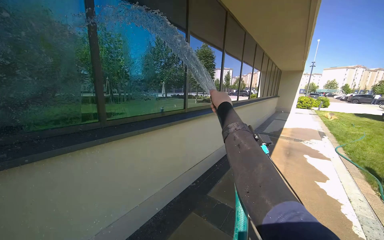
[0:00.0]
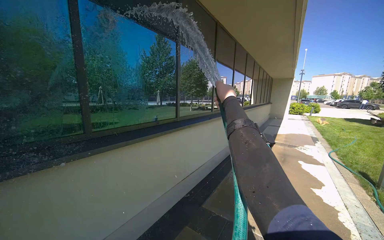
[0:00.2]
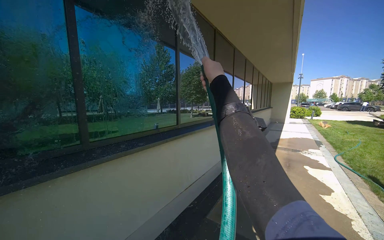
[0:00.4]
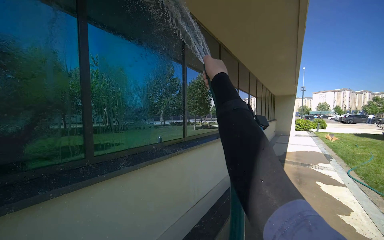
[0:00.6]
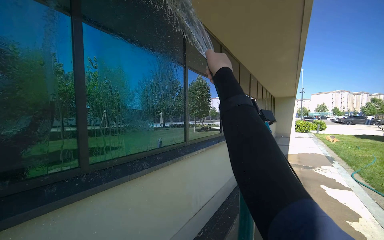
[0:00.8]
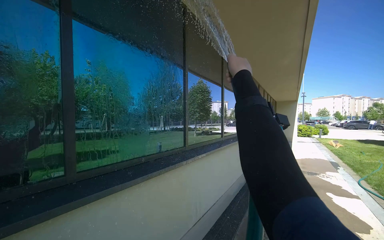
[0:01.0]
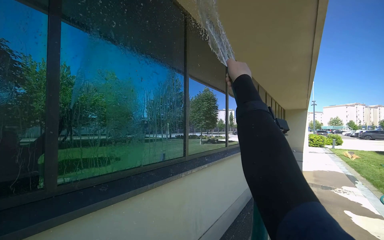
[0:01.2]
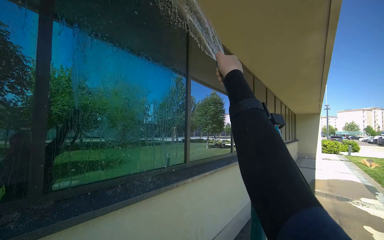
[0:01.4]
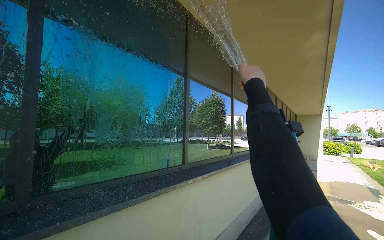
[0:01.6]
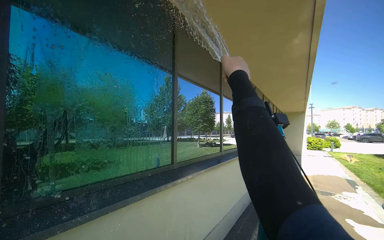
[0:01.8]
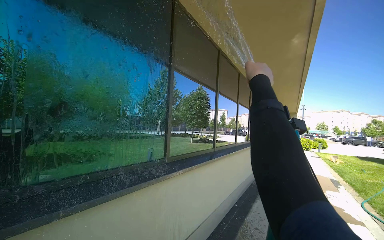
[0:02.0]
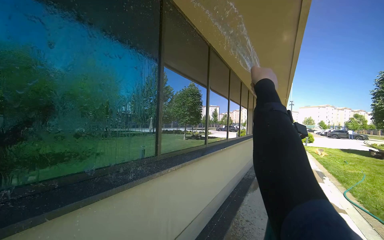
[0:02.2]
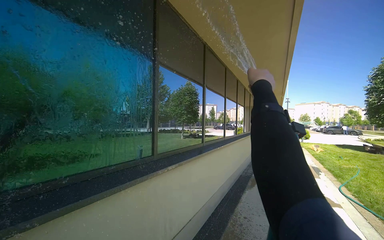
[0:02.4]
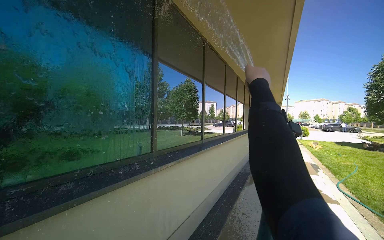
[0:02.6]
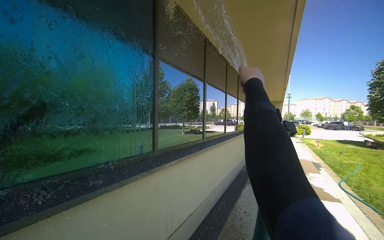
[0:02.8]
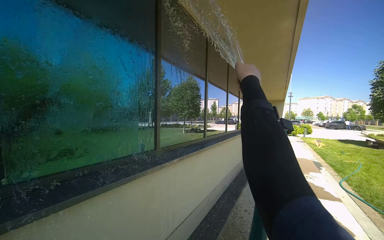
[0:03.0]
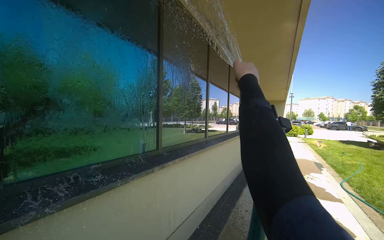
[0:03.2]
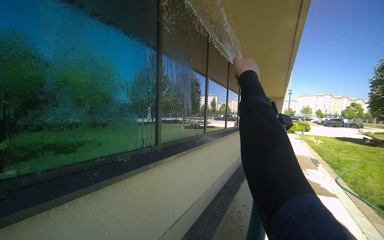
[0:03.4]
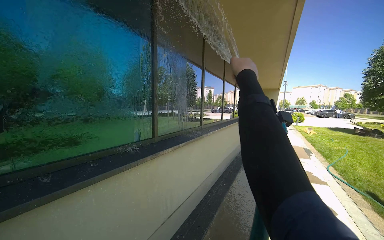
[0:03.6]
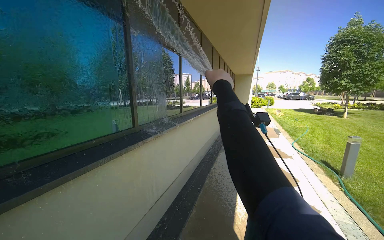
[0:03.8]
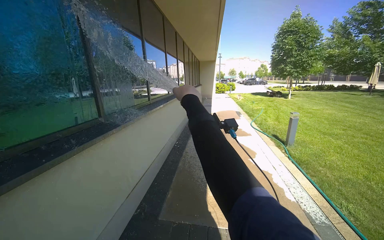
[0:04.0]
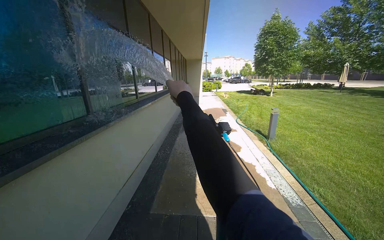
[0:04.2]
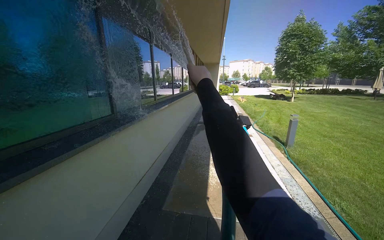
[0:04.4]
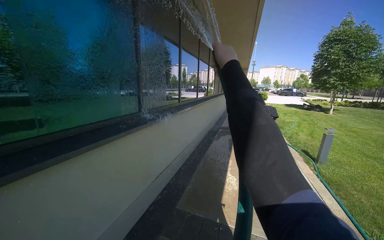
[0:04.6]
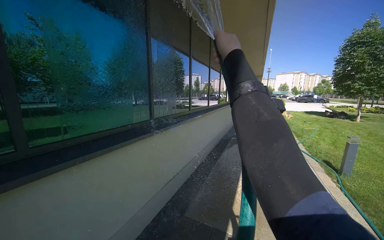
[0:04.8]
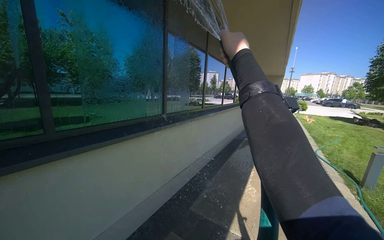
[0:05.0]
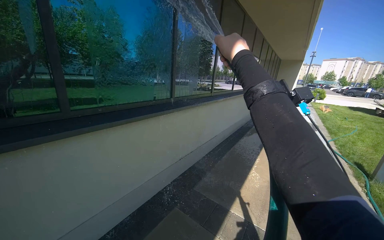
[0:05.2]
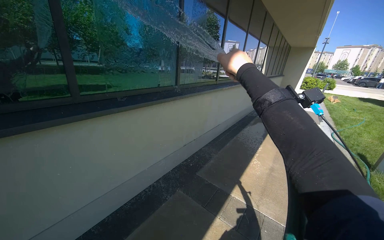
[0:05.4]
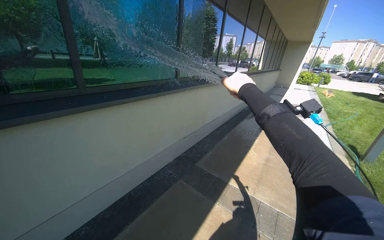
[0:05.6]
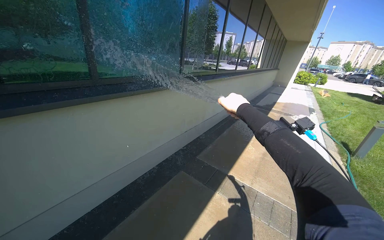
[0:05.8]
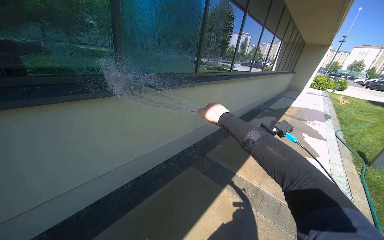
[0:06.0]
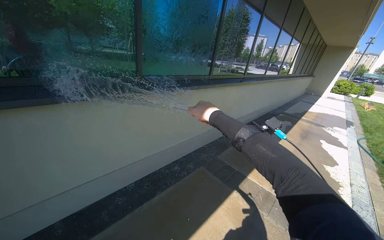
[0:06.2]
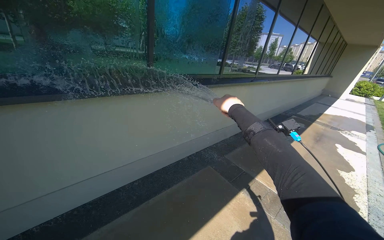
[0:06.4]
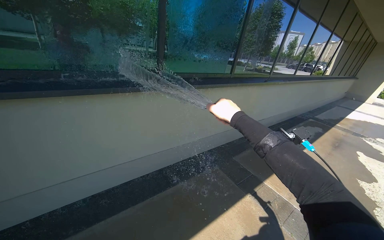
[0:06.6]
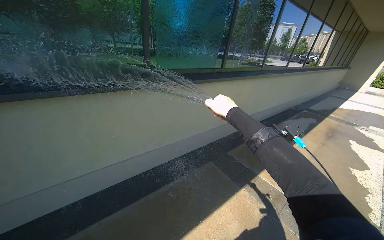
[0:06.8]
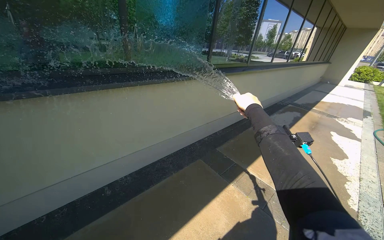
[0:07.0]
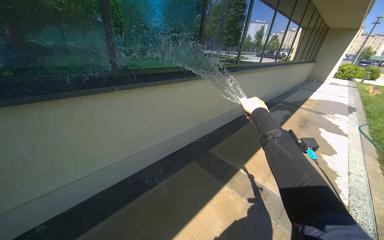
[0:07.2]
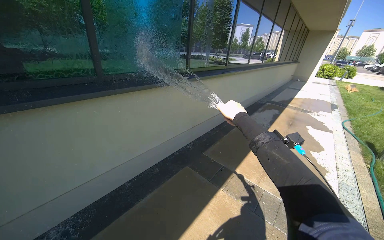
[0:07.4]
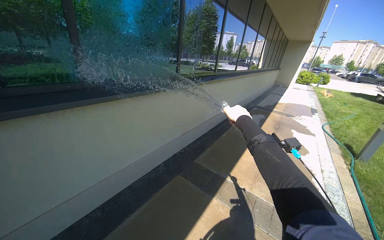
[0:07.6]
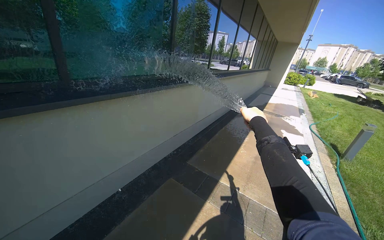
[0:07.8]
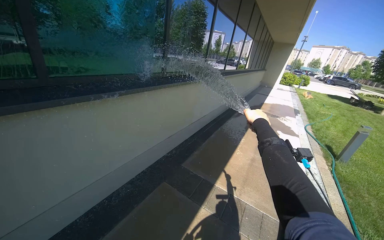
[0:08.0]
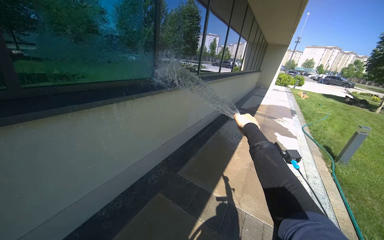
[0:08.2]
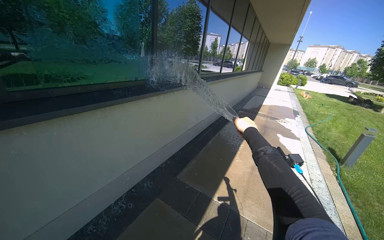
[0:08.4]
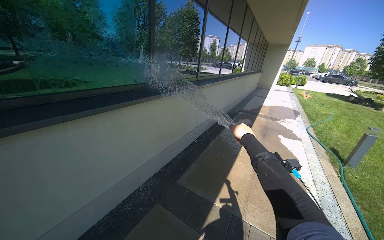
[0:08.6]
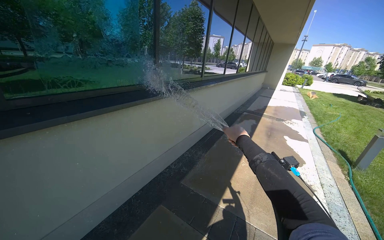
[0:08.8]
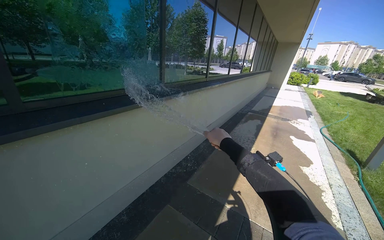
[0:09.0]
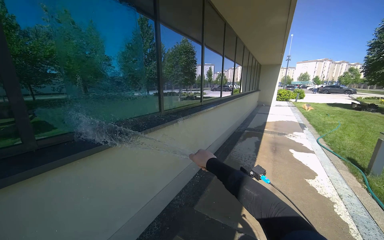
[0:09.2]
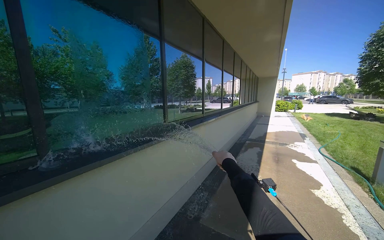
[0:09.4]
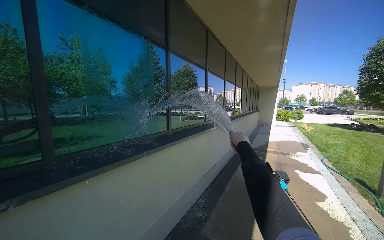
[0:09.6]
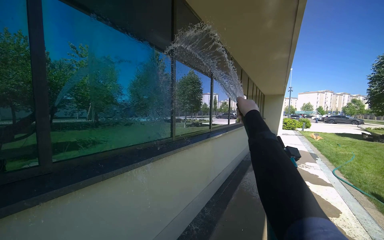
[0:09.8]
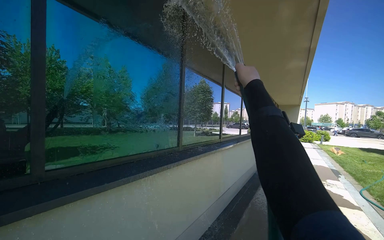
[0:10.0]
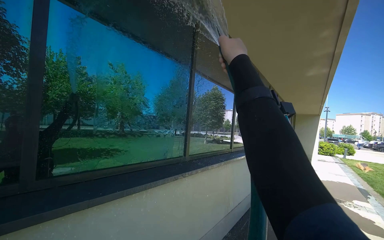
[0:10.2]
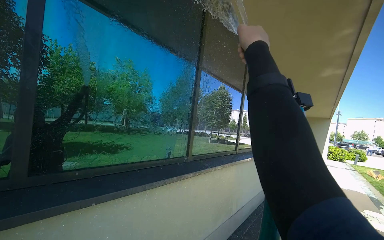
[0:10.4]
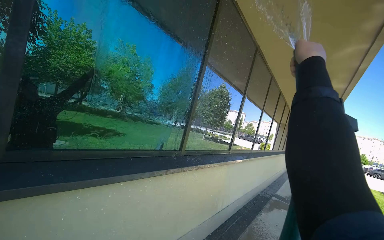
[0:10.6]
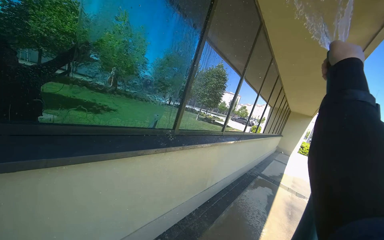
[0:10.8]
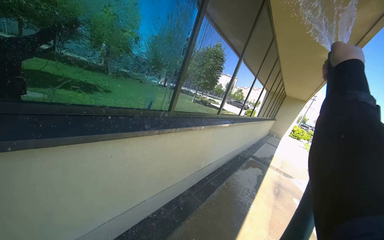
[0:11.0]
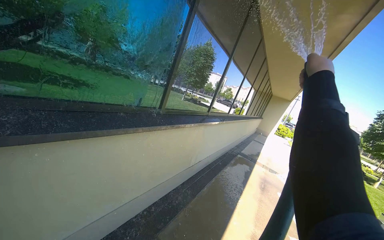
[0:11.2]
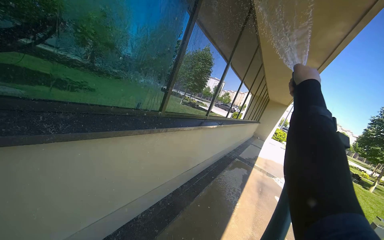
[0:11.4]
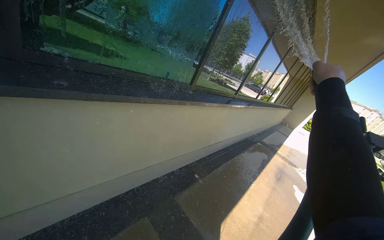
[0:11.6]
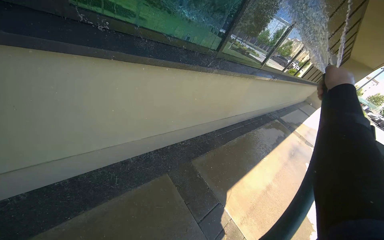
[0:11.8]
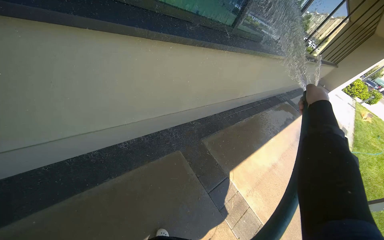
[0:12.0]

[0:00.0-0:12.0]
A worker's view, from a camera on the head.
Job: cleaning windows.
The whole recording: Spraying water on building windows. The worker sprays water onto the building windows with a hose.
0:00.0 to 0:01.6: The head travels about 60 cm. The view tips upward by roughly 15 degrees.
0:03.0 to 0:04.4: The camera is aimed approximately 20 degrees further to the right. The camera pitches downward, by some 15 degrees.
0:04.4 to 0:06.0: The camera is carried about 50 cm. The wearer's head swings approximately 30 degrees to the left.
0:06.0 to 0:07.6: The right hand is displaced to the right and farther from the camera by some 30 cm.
0:07.6 to 0:09.0: The camera travels some 40 cm.
0:09.0 to 0:10.4: The view tilts some 25 degrees upward. The right hand is displaced up the picture by roughly 50 cm.
0:10.4 to 0:12.0: The view tips downward by roughly 40 degrees.

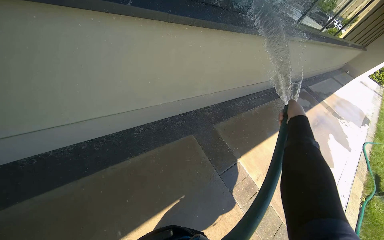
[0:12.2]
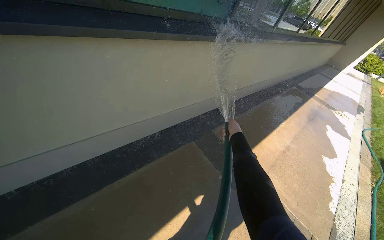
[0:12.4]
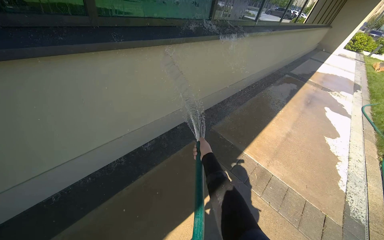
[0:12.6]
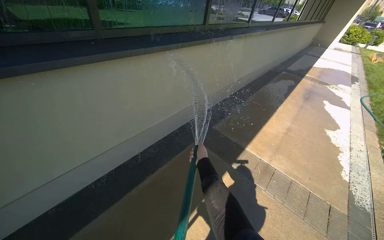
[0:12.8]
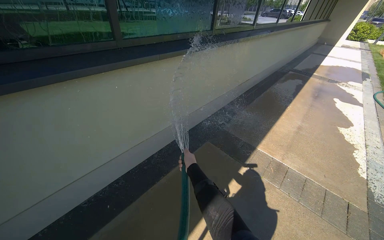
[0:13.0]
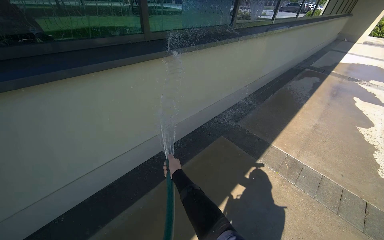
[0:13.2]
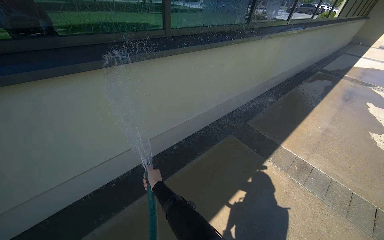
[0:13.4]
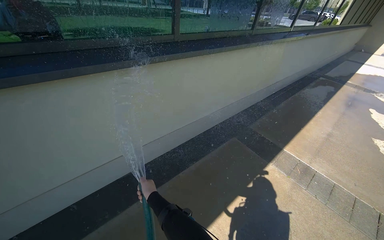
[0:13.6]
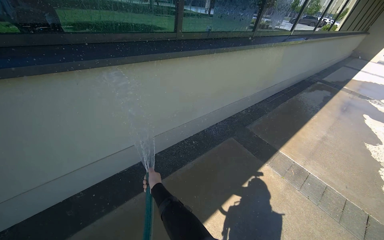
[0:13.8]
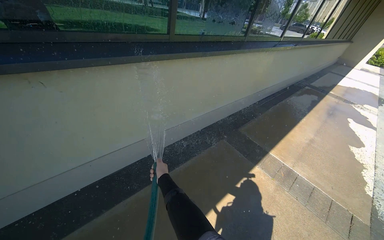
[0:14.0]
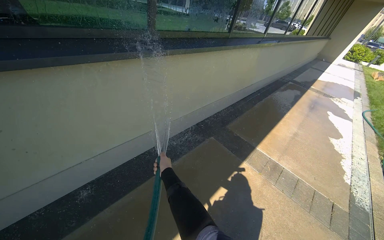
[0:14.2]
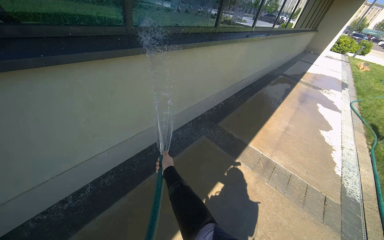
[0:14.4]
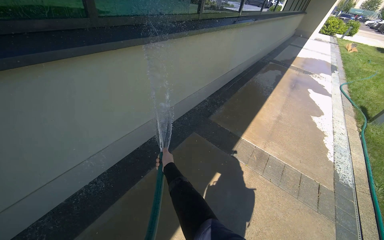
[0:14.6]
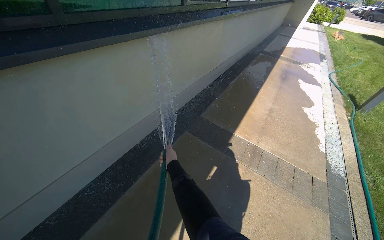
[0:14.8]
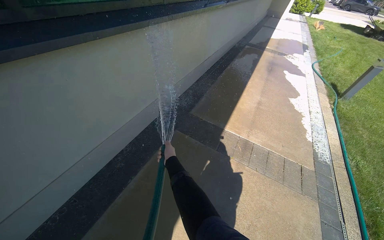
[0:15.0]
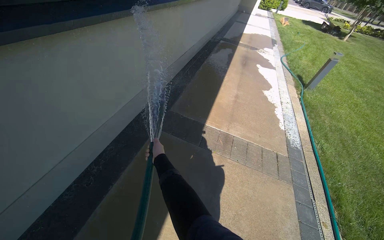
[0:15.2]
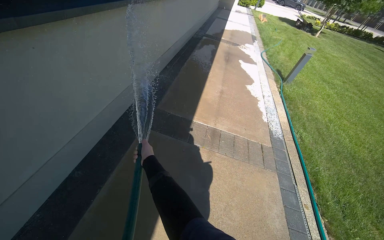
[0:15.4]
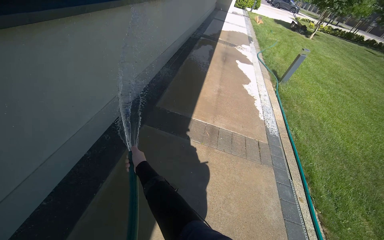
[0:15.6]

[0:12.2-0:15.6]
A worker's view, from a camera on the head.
Job: cleaning windows.
The whole recording: Spraying water on building windows. The worker sprays water onto the building windows with a hose.
0:12.2 to 0:13.8: The head travels about 60 cm.
0:13.8 to 0:15.6: The camera travels approximately 50 cm. The head rotates approximately 35 degrees to the right.

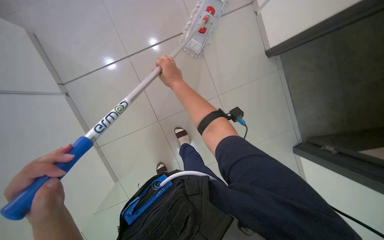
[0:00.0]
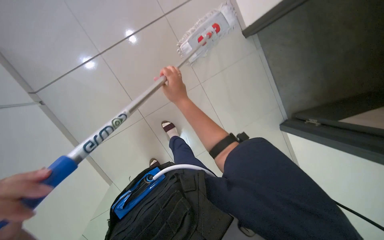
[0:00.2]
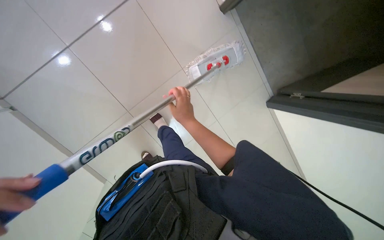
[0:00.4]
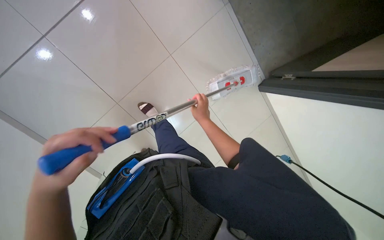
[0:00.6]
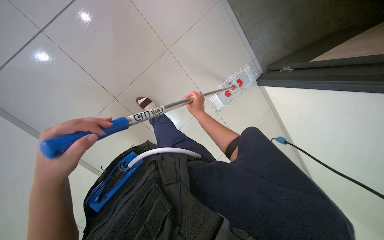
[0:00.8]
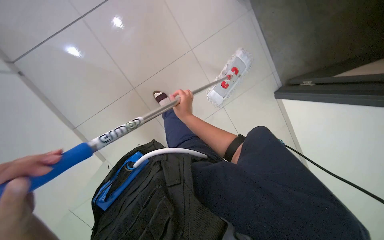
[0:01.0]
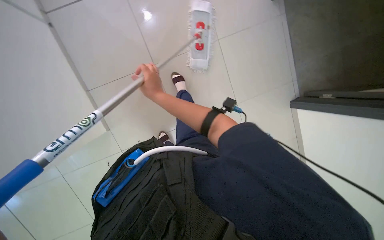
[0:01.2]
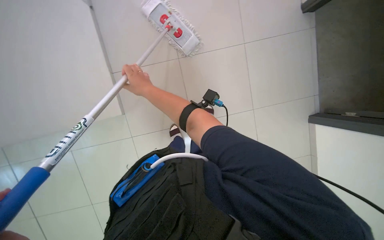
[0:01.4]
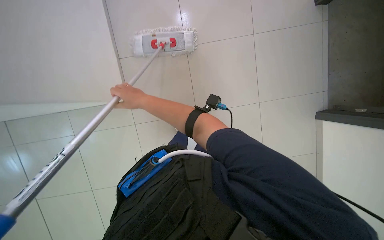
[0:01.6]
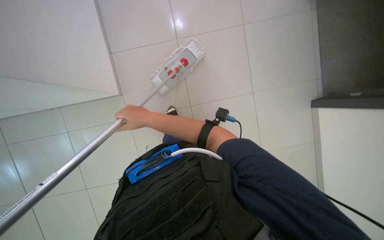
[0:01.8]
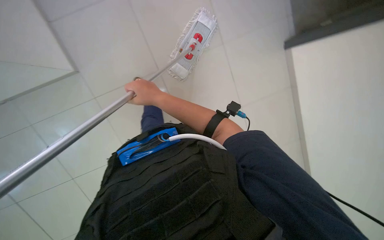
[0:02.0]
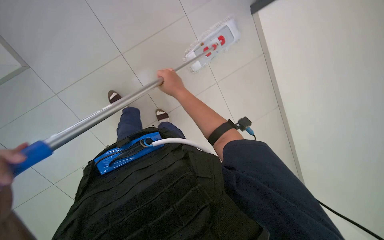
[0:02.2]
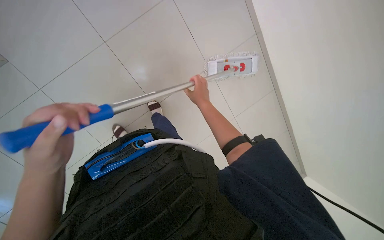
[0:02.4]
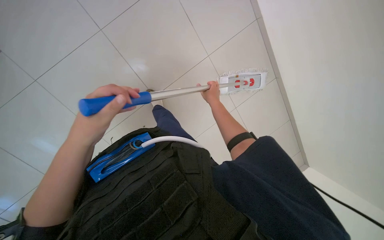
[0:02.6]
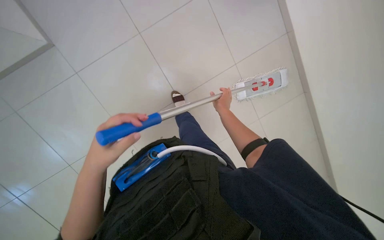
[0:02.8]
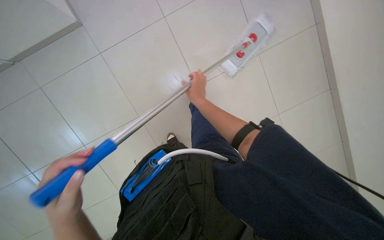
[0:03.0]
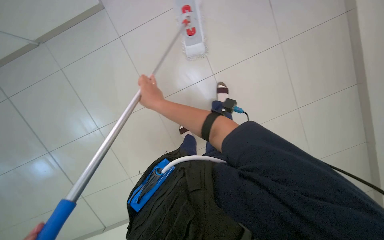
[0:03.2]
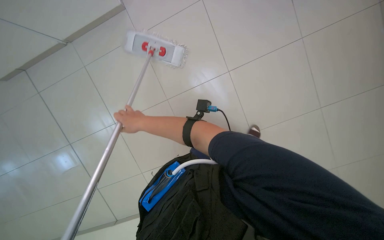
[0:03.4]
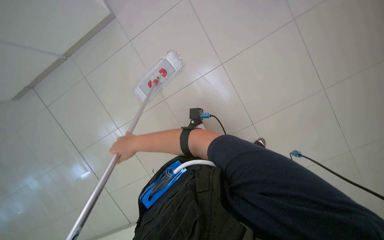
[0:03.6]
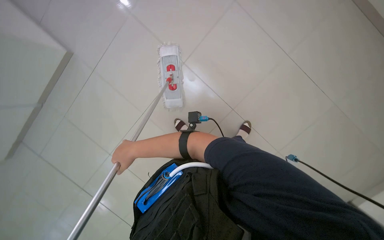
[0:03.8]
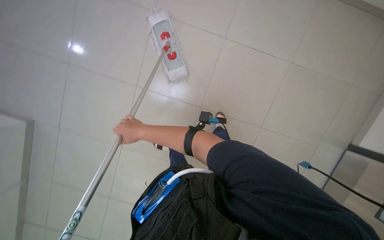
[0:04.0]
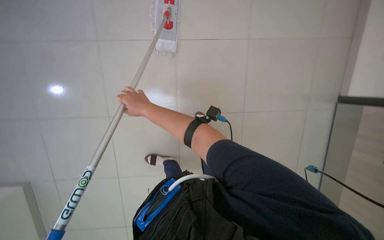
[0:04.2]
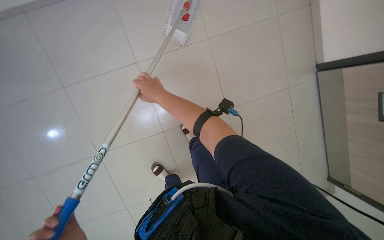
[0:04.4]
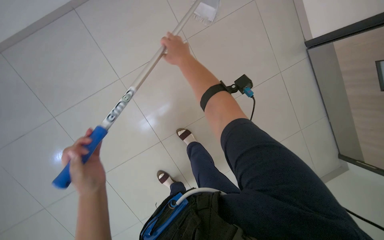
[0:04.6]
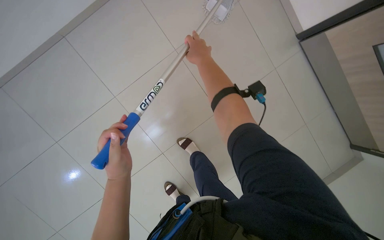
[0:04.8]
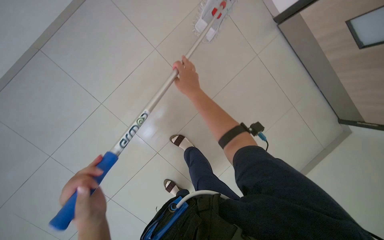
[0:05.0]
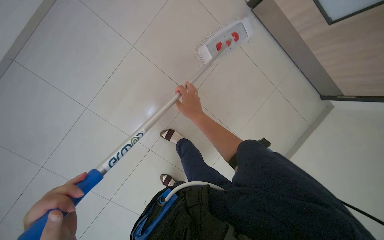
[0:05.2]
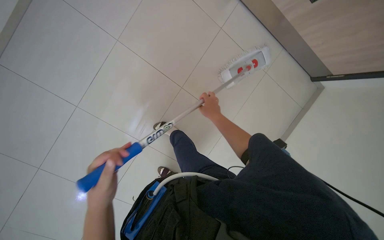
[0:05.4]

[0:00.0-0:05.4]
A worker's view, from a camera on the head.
Job: mopping floor.
The whole recording: Mopping office floor. The worker mops the office floor with a mop.
0:02.8 to 0:04.0: The view swings approximately 30 degrees to the left. The view tilts some 20 degrees downward. Everything in view rotates some 30 degrees counterclockwise.
0:04.0 to 0:05.4: The right hand is displaced to the right by about 25 cm.
